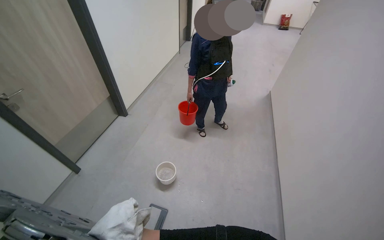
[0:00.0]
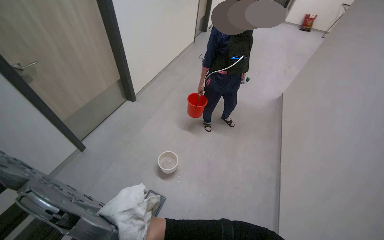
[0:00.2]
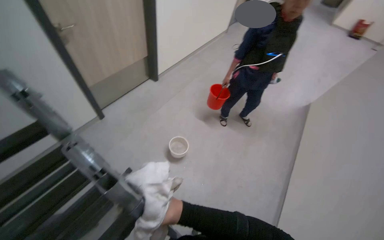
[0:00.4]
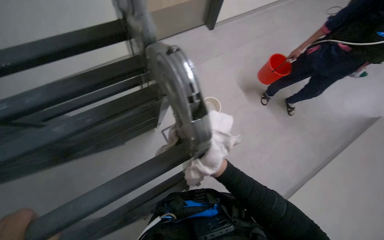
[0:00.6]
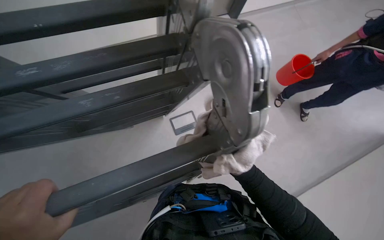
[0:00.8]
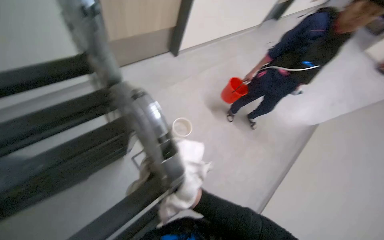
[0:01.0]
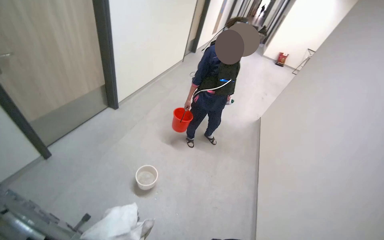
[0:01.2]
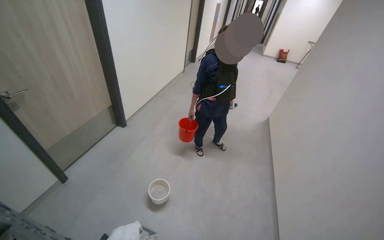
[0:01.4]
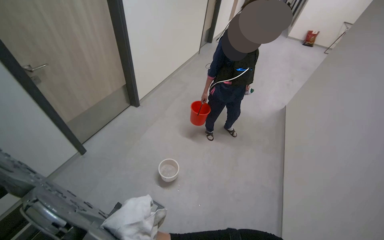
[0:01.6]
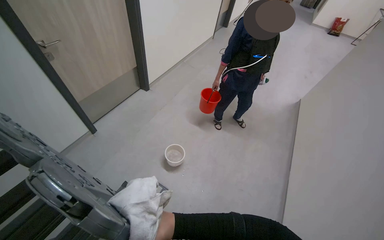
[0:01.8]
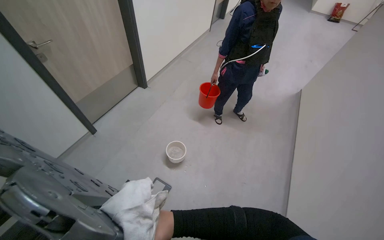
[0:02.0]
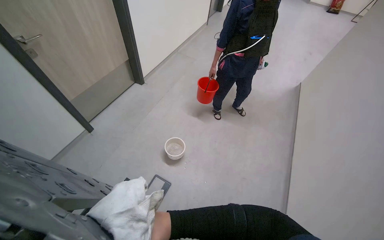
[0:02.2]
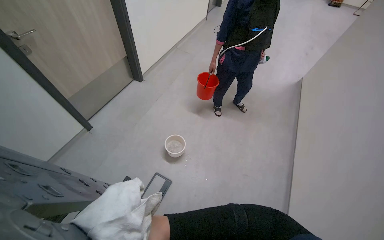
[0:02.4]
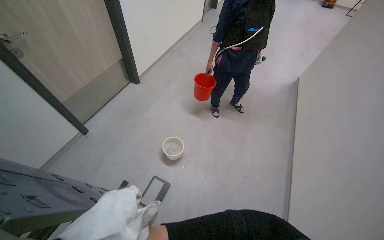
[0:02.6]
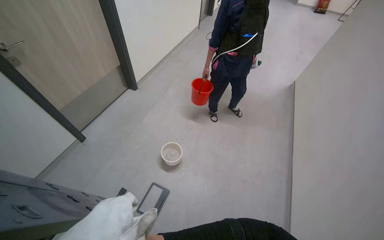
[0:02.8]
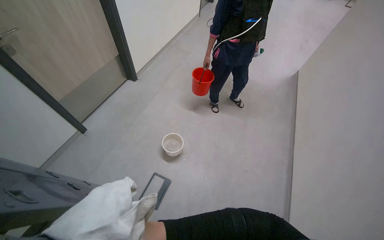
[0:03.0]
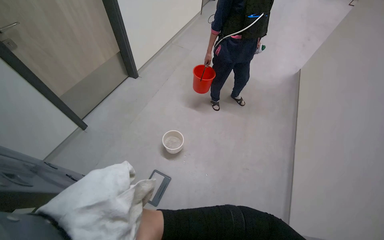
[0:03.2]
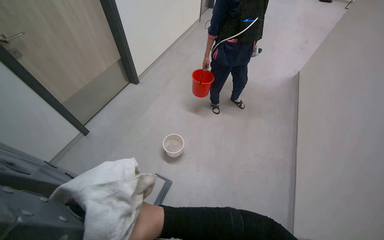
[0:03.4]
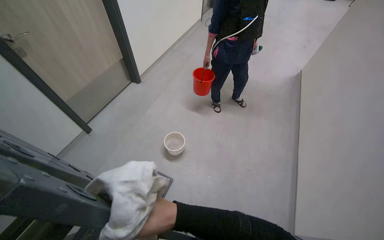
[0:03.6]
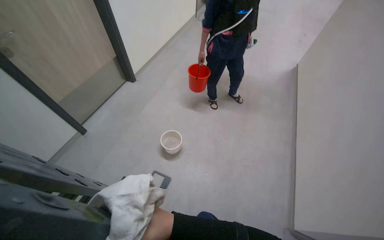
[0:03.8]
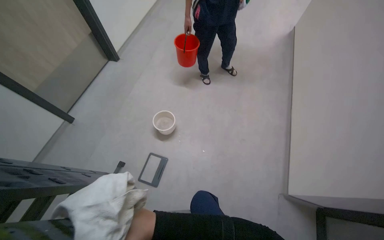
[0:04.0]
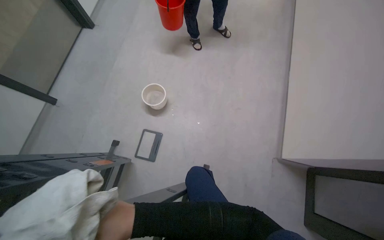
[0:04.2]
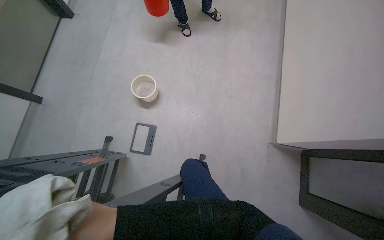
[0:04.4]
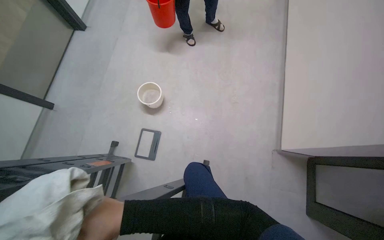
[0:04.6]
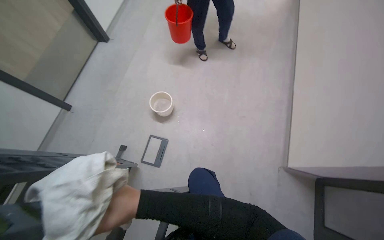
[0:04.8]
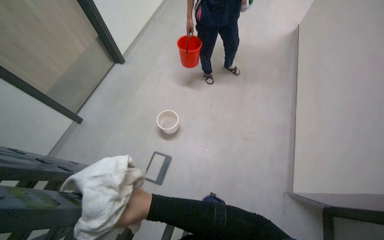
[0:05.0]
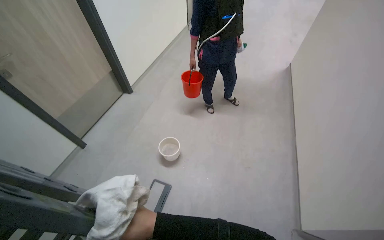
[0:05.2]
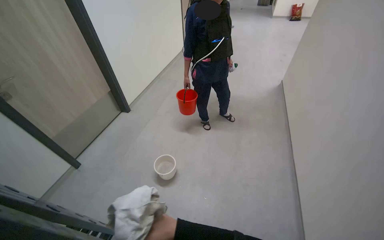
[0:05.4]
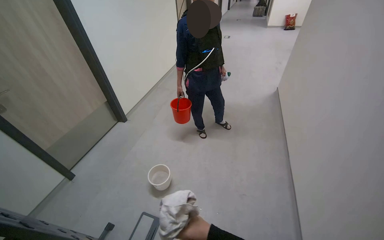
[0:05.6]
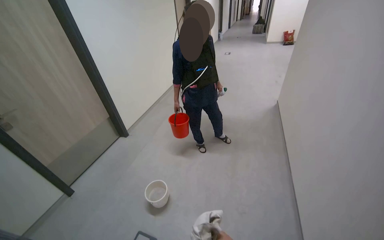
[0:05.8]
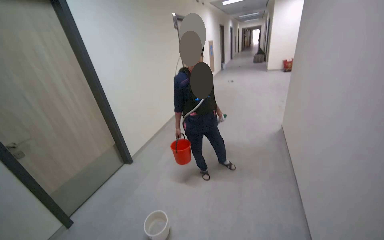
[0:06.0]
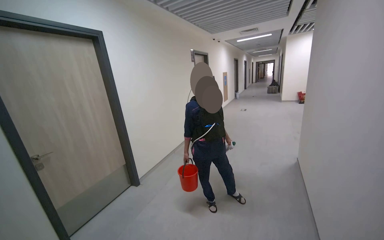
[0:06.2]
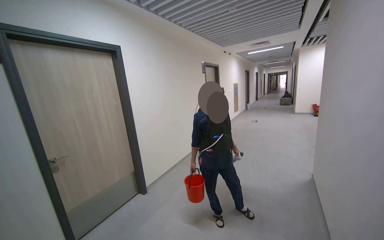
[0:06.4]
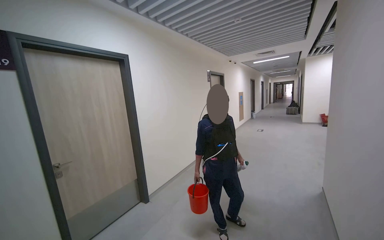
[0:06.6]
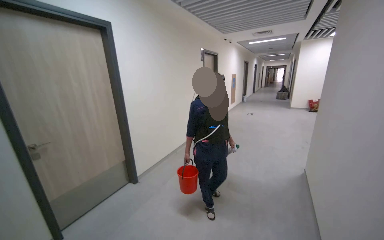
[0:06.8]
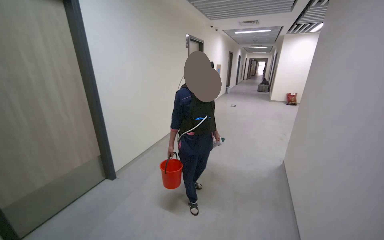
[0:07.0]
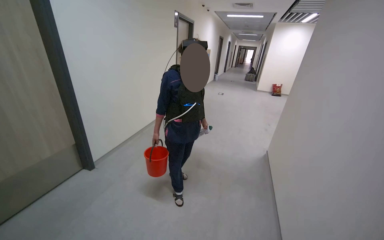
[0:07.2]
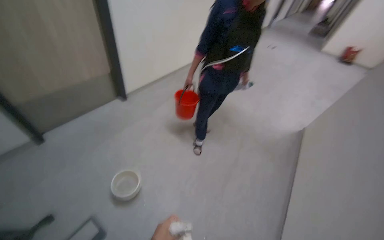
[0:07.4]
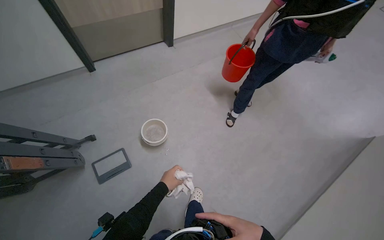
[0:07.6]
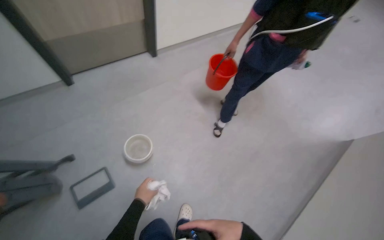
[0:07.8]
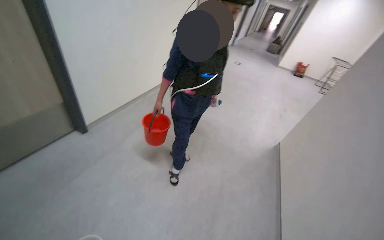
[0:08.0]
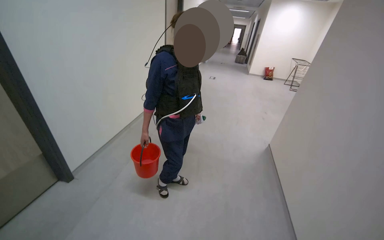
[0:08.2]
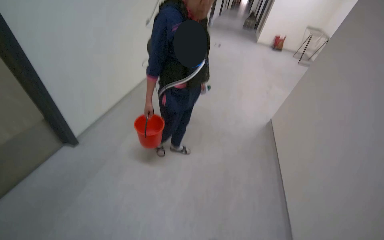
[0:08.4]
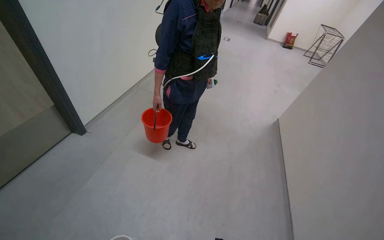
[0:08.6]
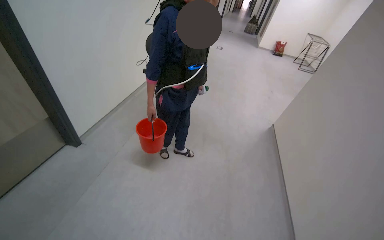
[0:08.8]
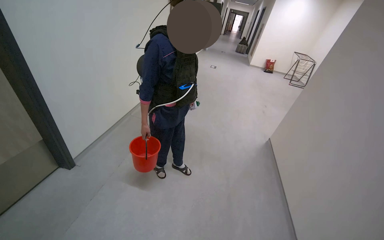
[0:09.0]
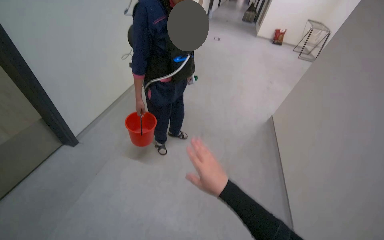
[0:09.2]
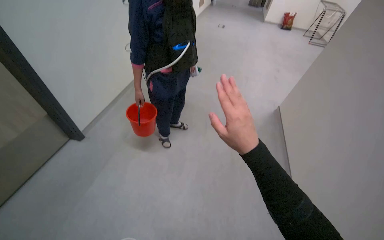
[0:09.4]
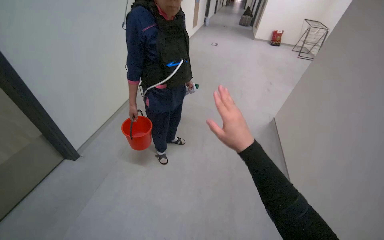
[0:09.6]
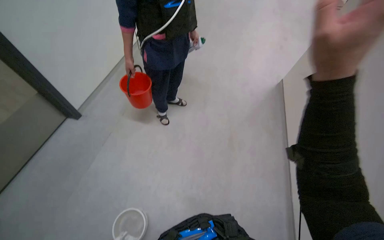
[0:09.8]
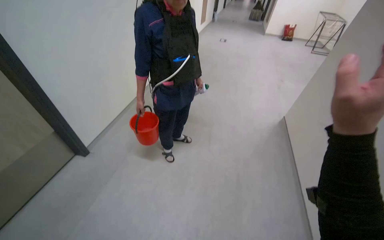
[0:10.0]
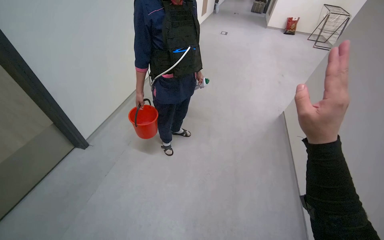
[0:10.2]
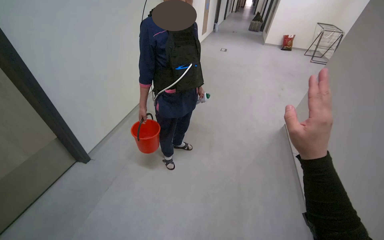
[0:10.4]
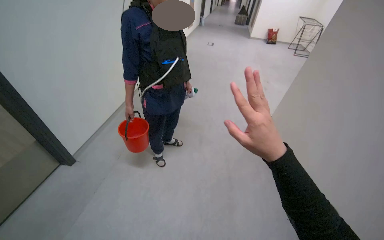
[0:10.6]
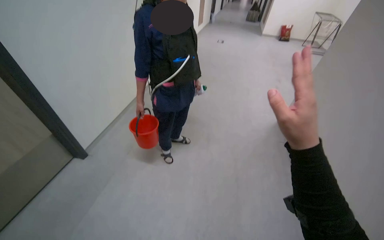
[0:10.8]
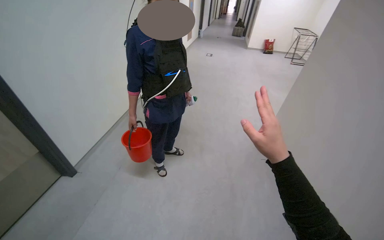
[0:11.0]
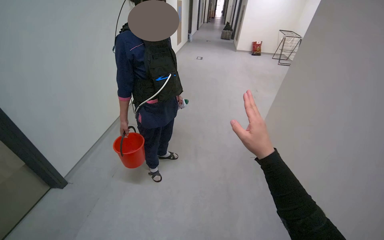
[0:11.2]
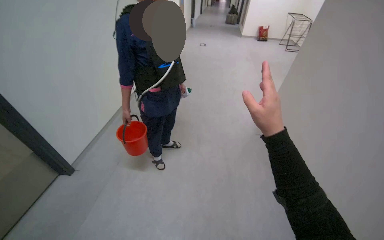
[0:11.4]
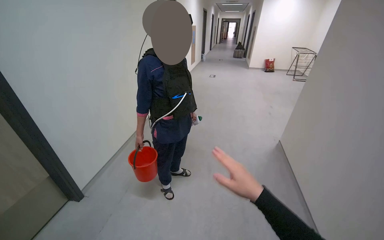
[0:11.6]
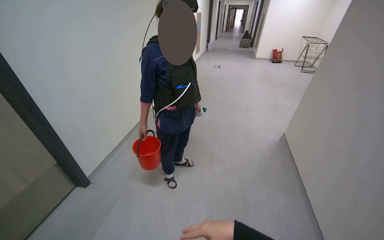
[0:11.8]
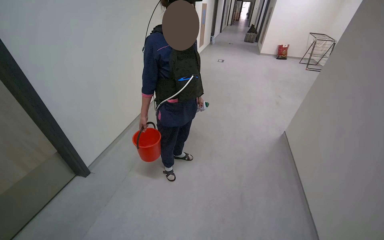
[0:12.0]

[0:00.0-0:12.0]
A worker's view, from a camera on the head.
Job: wiping surfaces.
The whole recording: Wiping ceiling vent. The worker wipes the ceiling vent with a cloth.
0:03.0 to 0:04.4: The view tilts about 25 degrees downward.
0:04.4 to 0:06.0: The view tips upward by approximately 50 degrees.
0:06.0 to 0:07.6: The camera travels some 40 cm. The head turns to the left by some 40 degrees. The view tilts approximately 30 degrees downward.
0:07.6 to 0:09.0: The head turns to the right by roughly 40 degrees. The view tips upward by about 20 degrees.

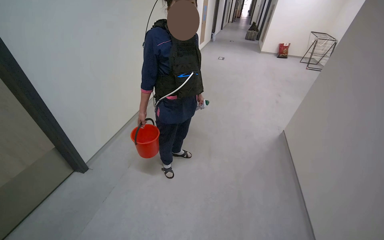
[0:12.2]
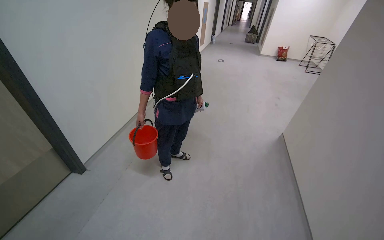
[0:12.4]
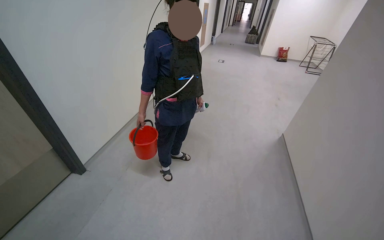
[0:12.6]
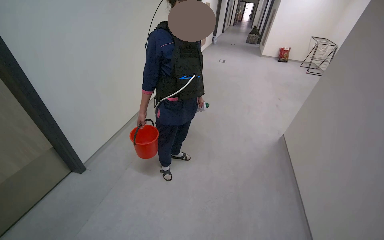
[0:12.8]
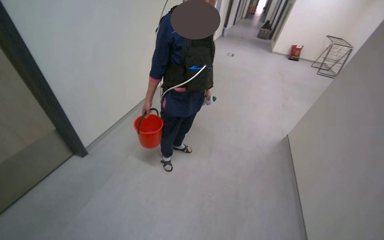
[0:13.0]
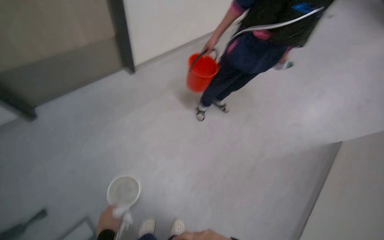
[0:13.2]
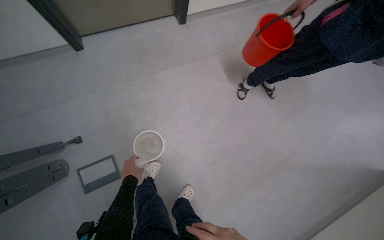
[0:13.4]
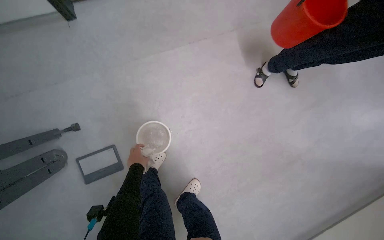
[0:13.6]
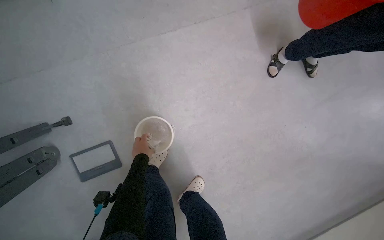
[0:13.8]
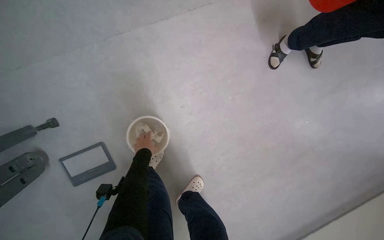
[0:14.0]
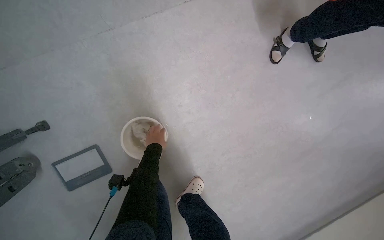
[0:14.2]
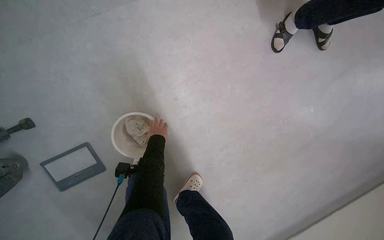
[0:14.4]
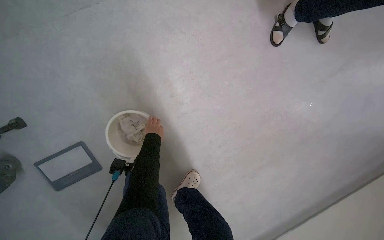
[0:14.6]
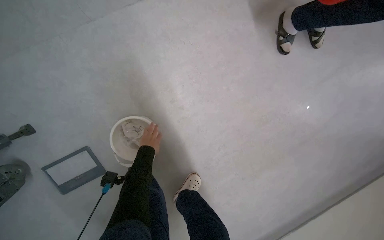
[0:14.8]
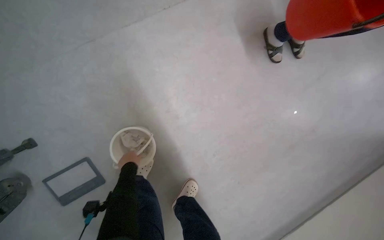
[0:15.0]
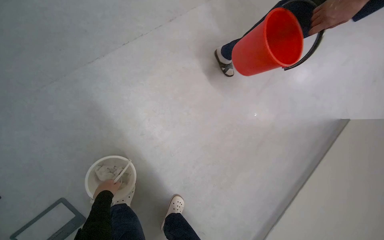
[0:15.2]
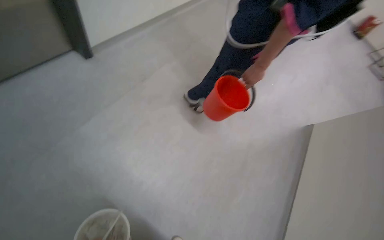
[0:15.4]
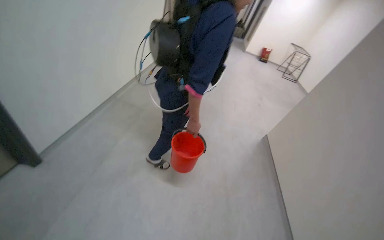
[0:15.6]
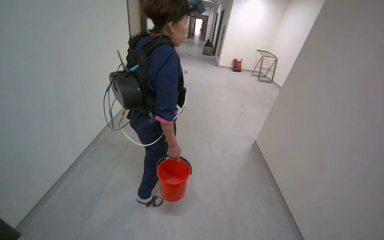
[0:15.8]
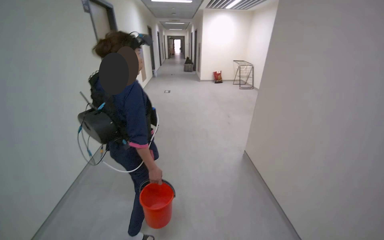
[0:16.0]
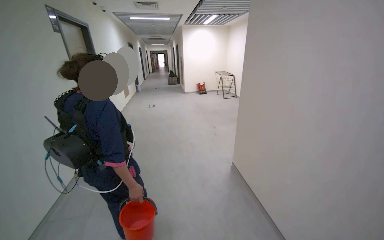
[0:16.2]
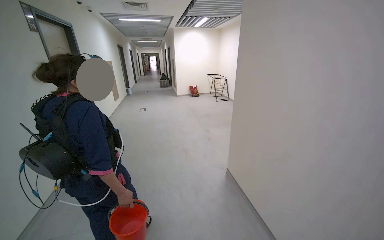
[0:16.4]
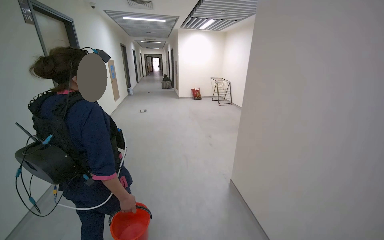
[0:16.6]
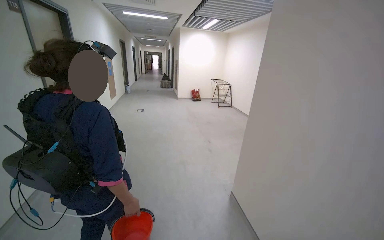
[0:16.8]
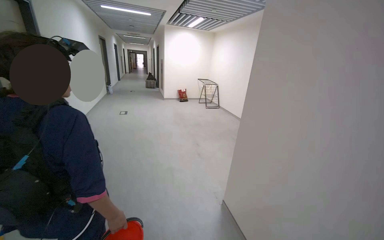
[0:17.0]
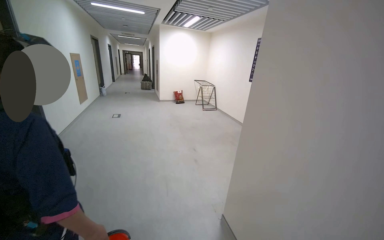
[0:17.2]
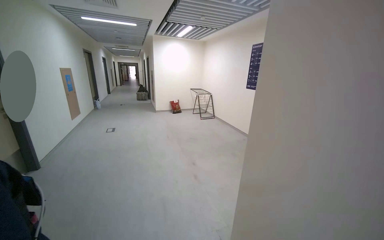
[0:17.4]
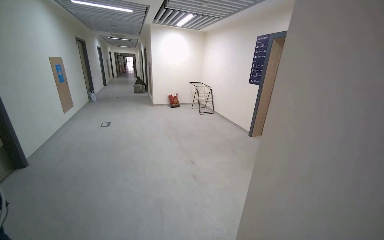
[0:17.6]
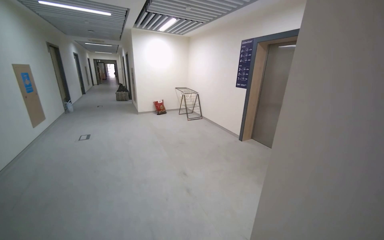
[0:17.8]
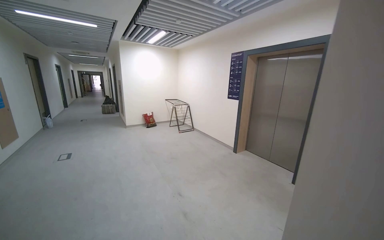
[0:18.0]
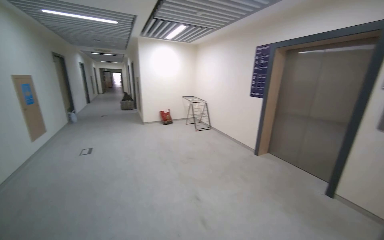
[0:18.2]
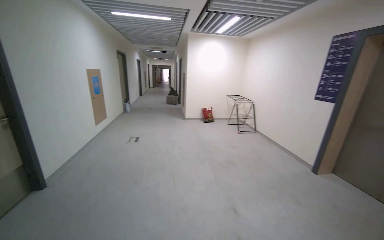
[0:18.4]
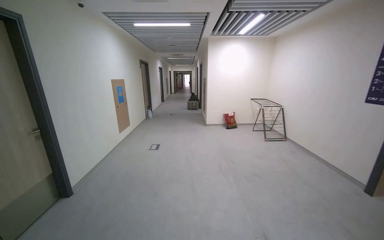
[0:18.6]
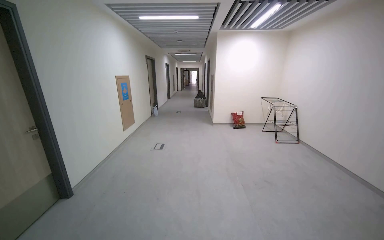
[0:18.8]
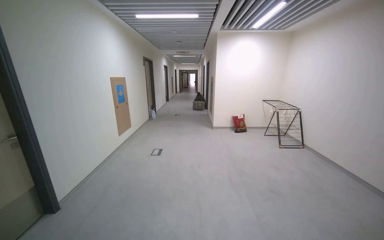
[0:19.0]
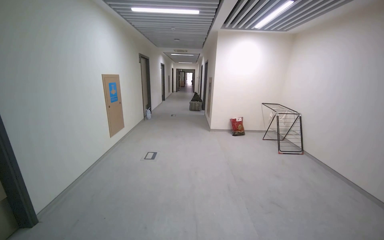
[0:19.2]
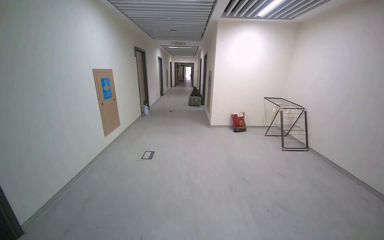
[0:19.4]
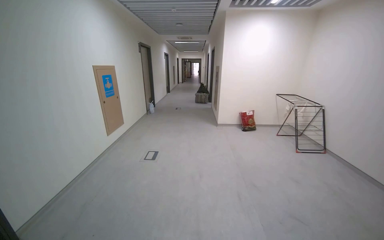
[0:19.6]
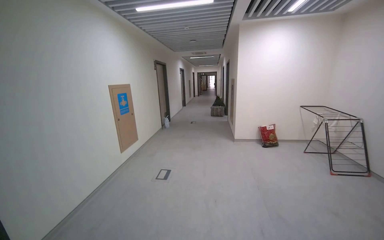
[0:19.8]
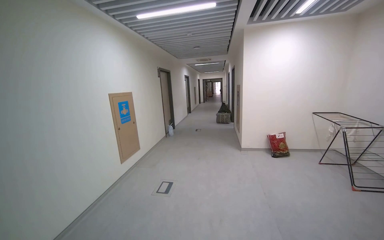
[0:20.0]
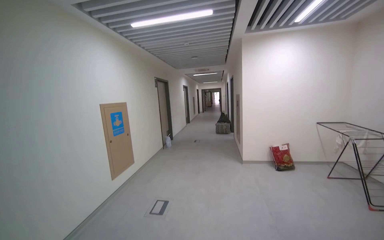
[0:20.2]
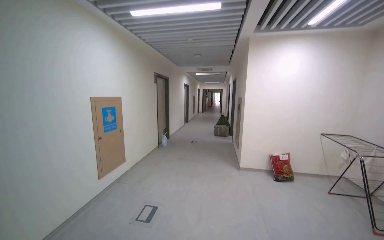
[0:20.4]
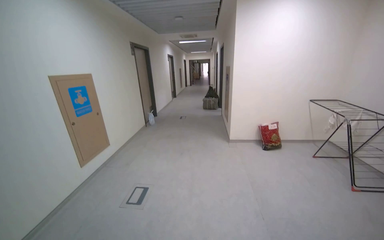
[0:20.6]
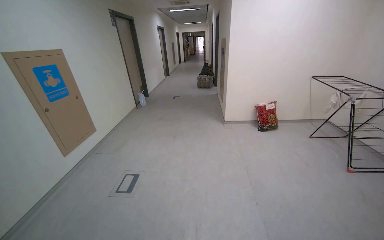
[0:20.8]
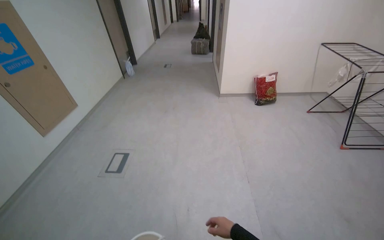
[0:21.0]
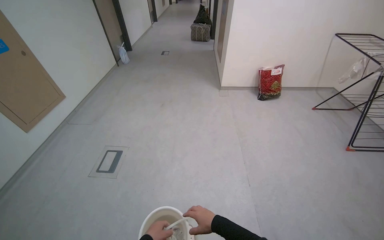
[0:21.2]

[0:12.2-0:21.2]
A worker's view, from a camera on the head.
Job: wiping surfaces.
The whole recording: Wiping ceiling vent. The worker wipes the ceiling vent with a cloth.
0:12.2 to 0:13.8: The camera travels approximately 60 cm. The head rotates roughly 55 degrees to the left. The view tilts approximately 45 degrees downward.
0:13.8 to 0:15.2: The wearer looks roughly 20 degrees further to the right.
0:15.2 to 0:16.6: The head travels about 60 cm. The head rotates roughly 70 degrees to the right. The view tips upward by some 45 degrees.
0:16.6 to 0:18.2: The wearer moves some 1 m.
0:18.2 to 0:19.8: The wearer moves roughly 1.5 m. The camera sweeps to the left, by roughly 35 degrees.
0:19.8 to 0:21.2: The camera travels some 1.5 m. The camera pitches downward, by some 30 degrees.
